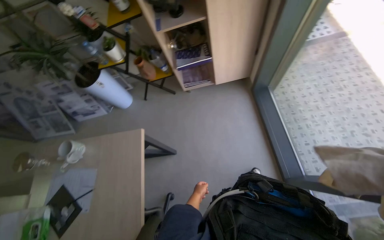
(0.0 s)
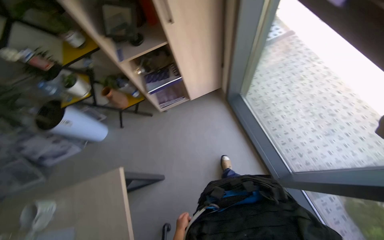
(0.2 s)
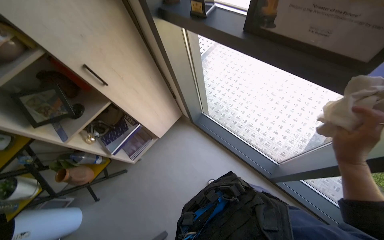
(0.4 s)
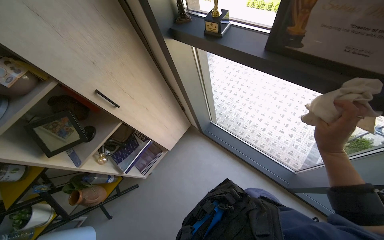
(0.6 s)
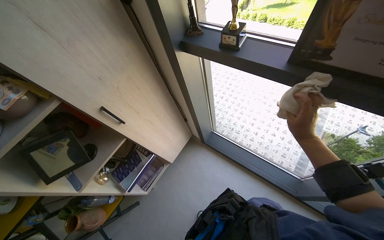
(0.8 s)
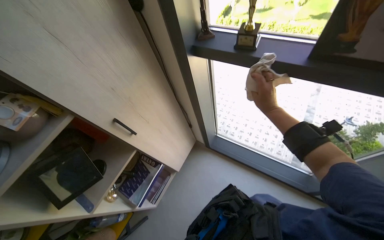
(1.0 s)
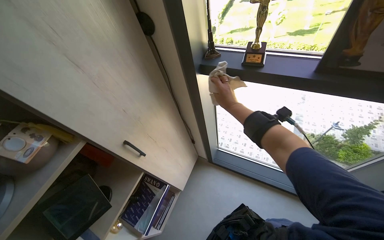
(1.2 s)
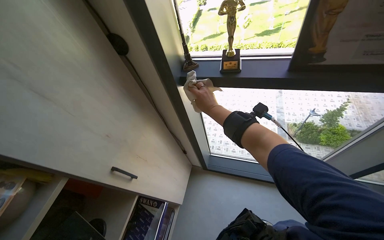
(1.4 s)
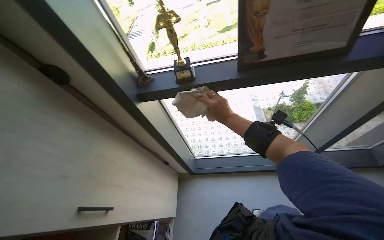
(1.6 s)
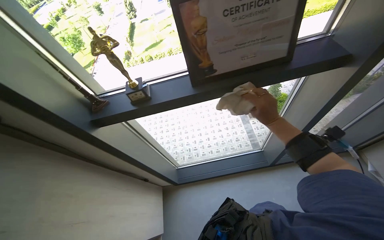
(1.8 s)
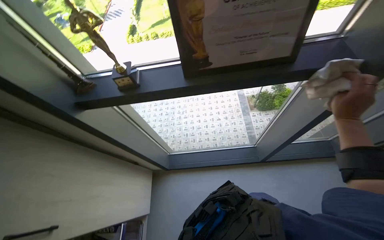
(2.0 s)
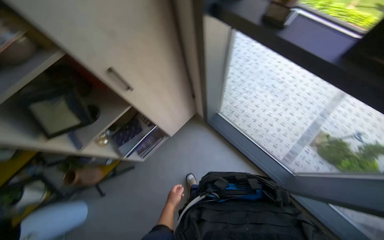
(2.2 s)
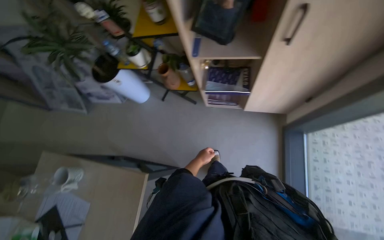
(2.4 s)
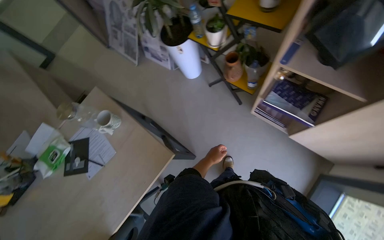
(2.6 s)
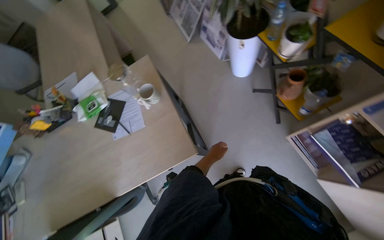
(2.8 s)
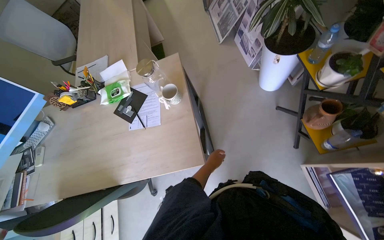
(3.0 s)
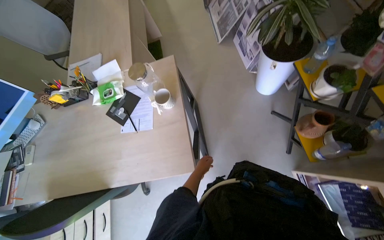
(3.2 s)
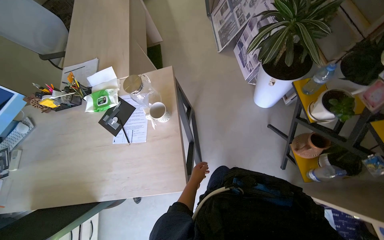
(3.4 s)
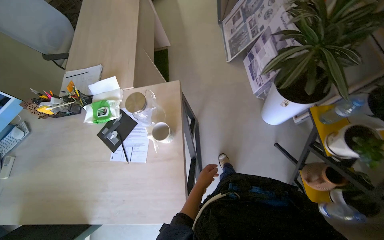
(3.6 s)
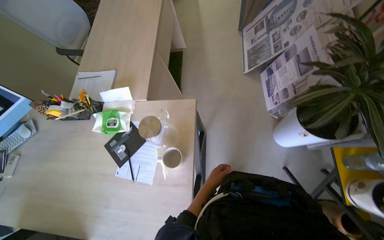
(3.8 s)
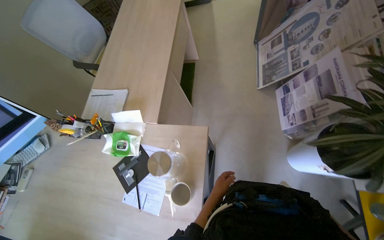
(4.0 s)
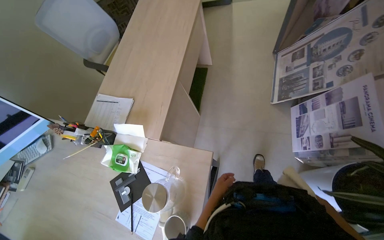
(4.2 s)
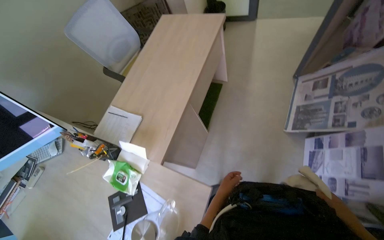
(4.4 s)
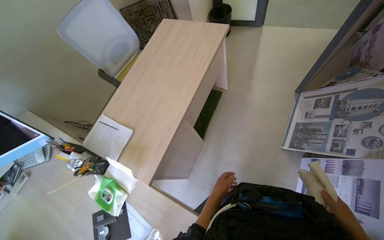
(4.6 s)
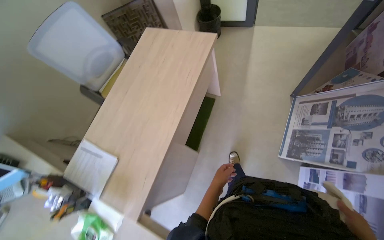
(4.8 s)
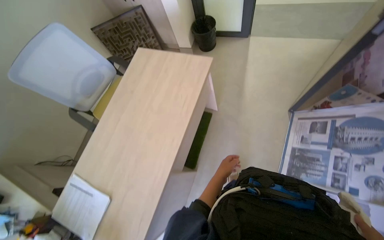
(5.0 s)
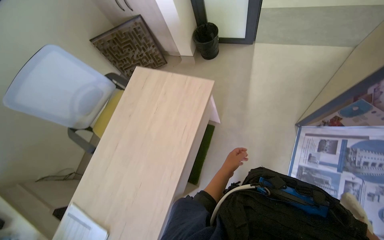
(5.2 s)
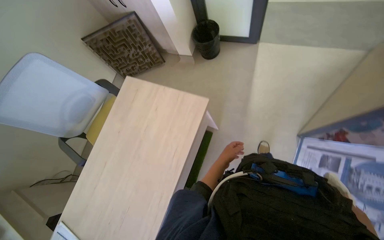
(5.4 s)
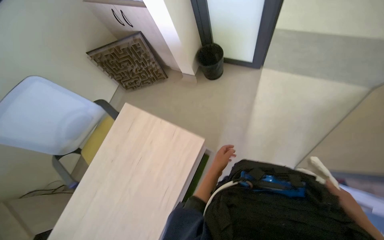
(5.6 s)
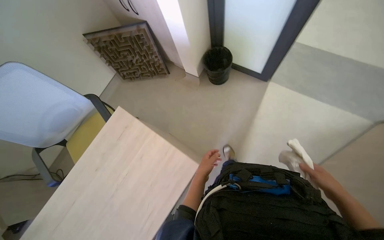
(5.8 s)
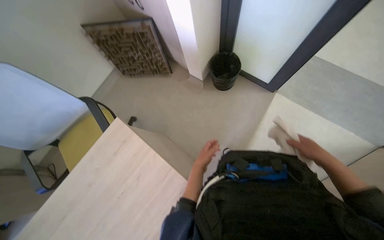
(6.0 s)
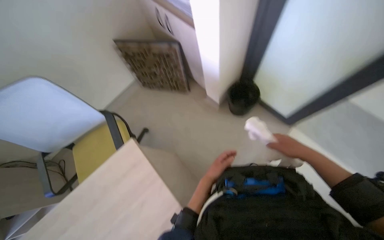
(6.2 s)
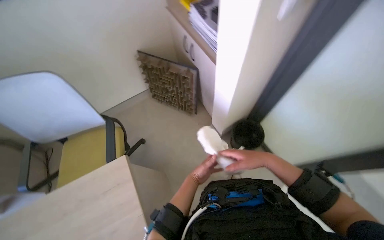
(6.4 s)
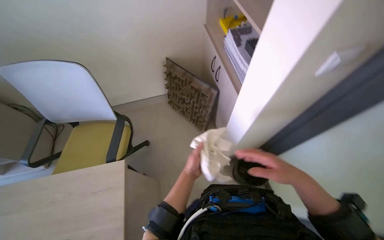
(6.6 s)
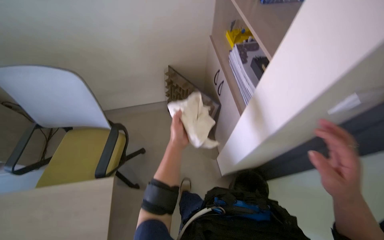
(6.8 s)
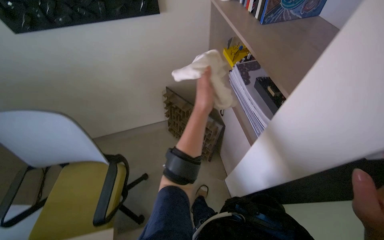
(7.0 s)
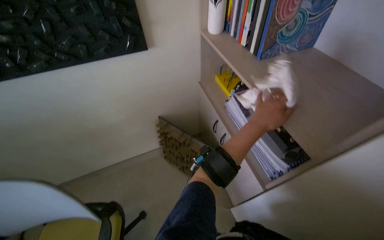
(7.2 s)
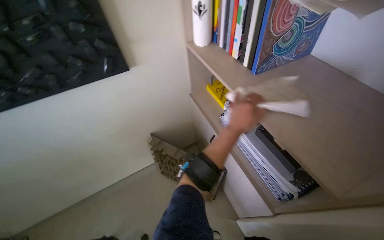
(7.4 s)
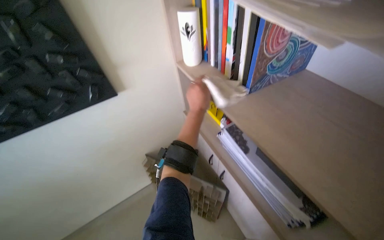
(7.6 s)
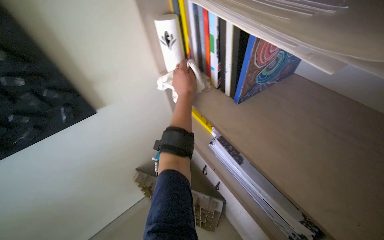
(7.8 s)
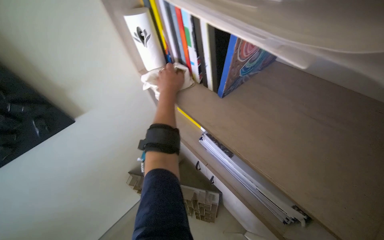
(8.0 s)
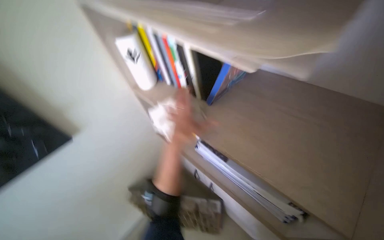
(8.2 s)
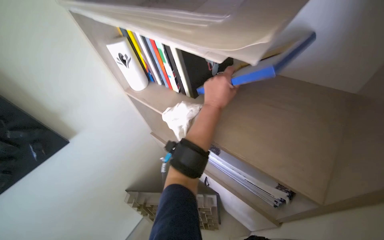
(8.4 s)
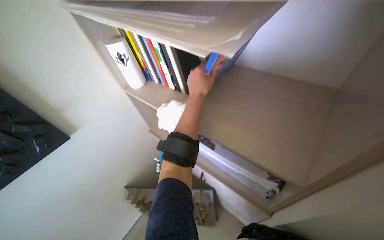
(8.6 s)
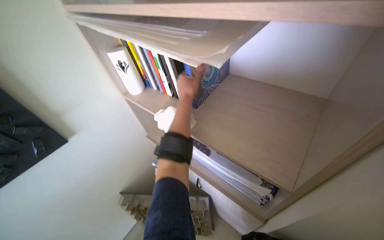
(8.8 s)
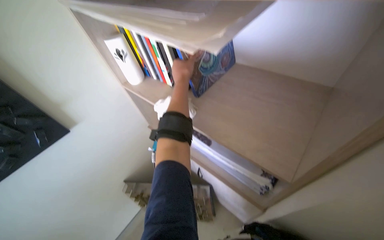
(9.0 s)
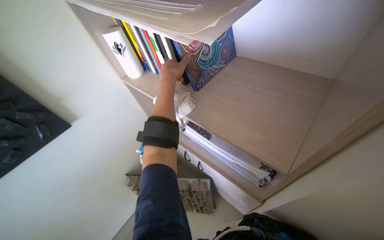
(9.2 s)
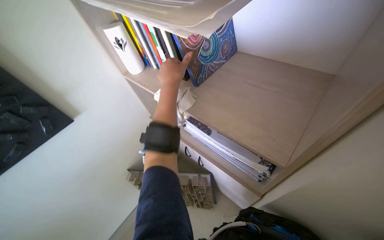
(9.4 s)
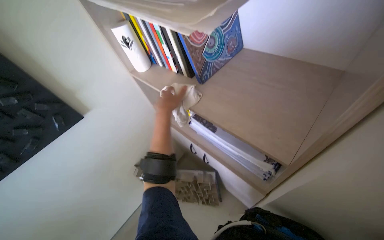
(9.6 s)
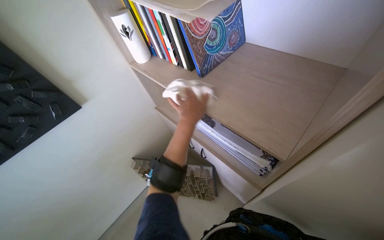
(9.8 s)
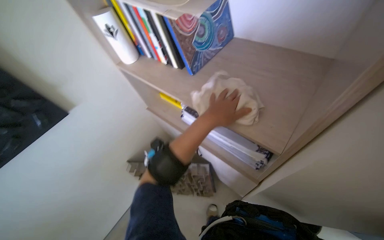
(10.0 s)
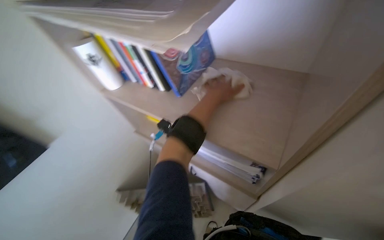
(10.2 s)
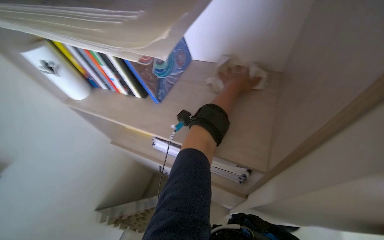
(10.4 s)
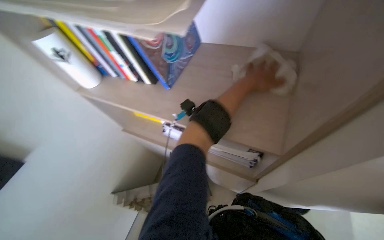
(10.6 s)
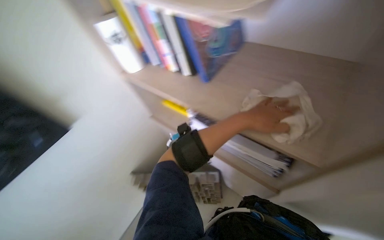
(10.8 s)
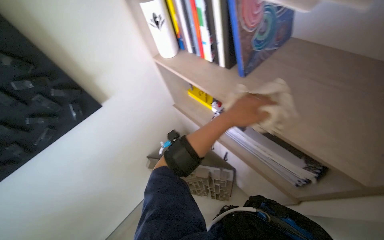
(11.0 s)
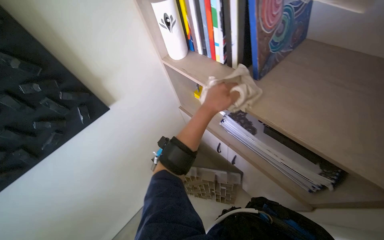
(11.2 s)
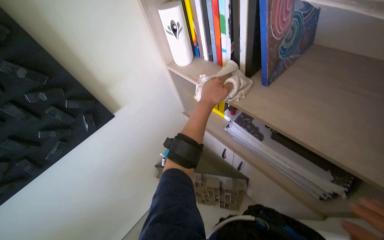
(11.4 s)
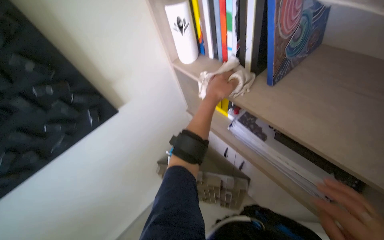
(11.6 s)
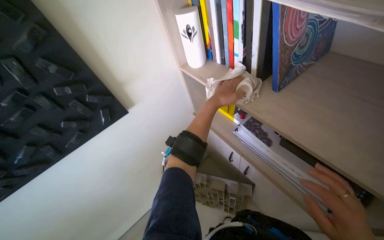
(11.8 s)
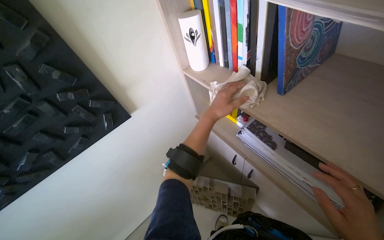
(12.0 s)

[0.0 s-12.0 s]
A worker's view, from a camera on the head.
Job: wiping surfaces.
The whole recording: Wiping office surfaces. The worker wipes window frames and shelves with a cloth.
0.0 to 1.6 s: The wearer moves some 70 cm. The head turns to the right by approximately 75 degrees. The view tilts roughly 25 degrees upward.
1.6 to 3.0 s: The wearer's head swings about 105 degrees to the left. The view tilts some 25 degrees downward.
3.0 to 4.4 s: The wearer moves some 80 cm. The head turns to the left by roughly 35 degrees.
4.4 to 6.0 s: The wearer moves some 1 m. The wearer looks some 15 degrees further downward.
6.0 to 7.6 s: The wearer moves some 60 cm. The camera pitches upward, by some 30 degrees.
7.6 to 9.0 s: The left hand goes up and down the picture, about 15 cm each way, reversing 2 times.
9.0 to 10.4 s: The wearer looks approximately 15 degrees further to the right. The left hand travels to the right by approximately 30 cm.
10.4 to 12.0 s: The head rotates approximately 35 degrees to the left.

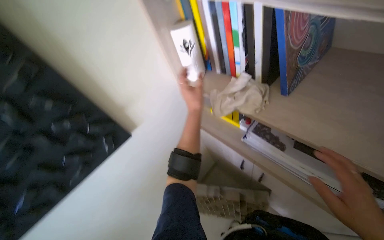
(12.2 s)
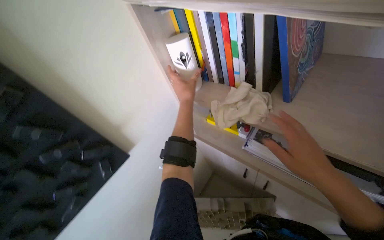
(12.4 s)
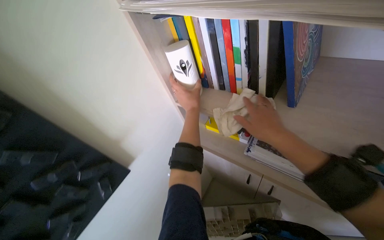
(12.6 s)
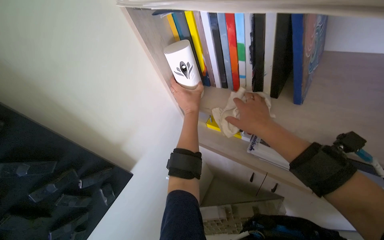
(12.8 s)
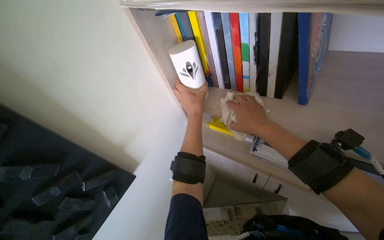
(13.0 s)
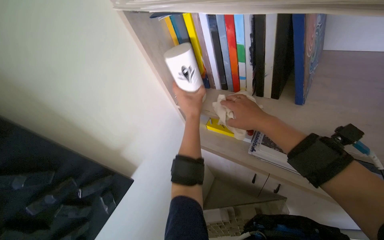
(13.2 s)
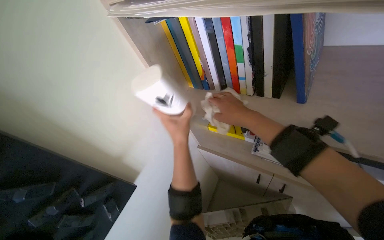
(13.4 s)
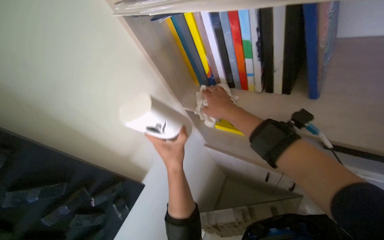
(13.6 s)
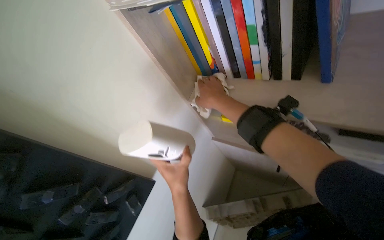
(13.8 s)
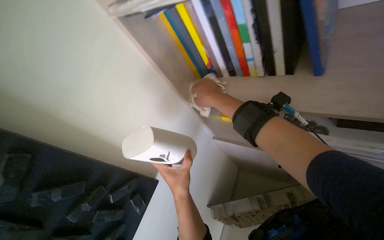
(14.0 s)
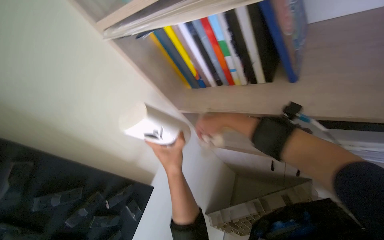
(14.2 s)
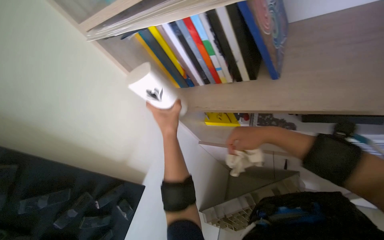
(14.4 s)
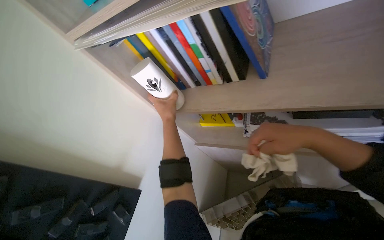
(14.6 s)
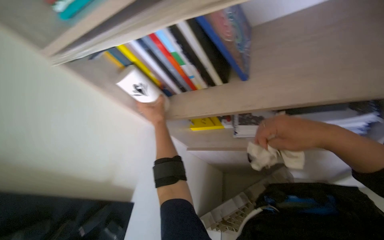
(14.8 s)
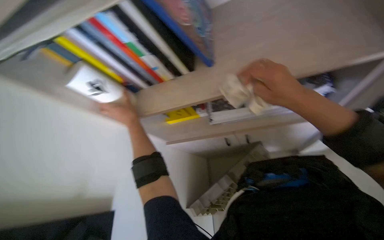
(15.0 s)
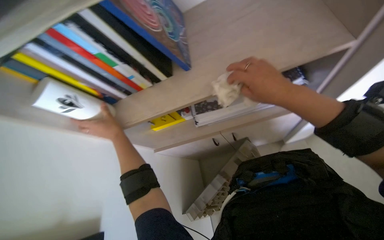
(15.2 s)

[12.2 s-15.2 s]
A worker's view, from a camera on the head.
Job: wiping surfaces.
The whole recording: Wiping office surfaces. The worker wipes window frames and shelves with a cloth.
12.2 to 13.8 s: The left hand moves down the picture, approximately 15 cm.
13.8 to 15.2 s: The wearer looks about 35 degrees further to the right.

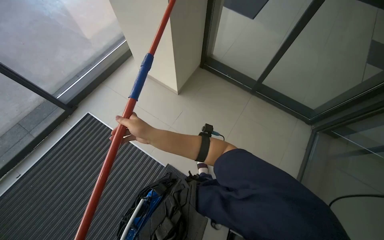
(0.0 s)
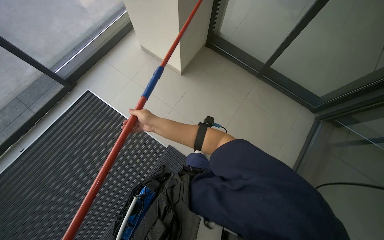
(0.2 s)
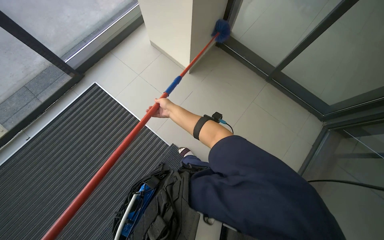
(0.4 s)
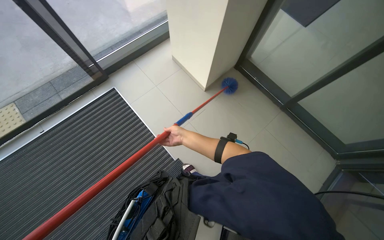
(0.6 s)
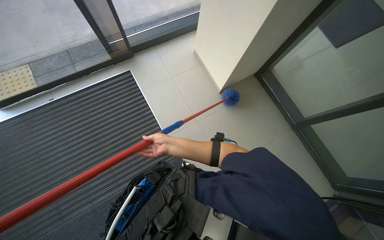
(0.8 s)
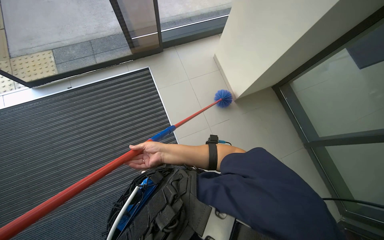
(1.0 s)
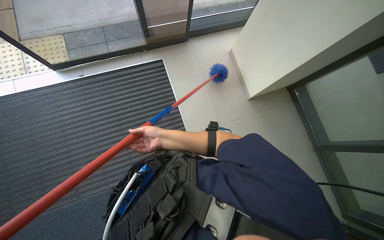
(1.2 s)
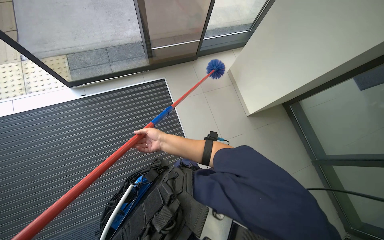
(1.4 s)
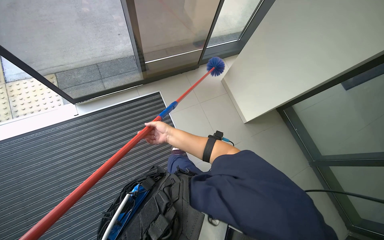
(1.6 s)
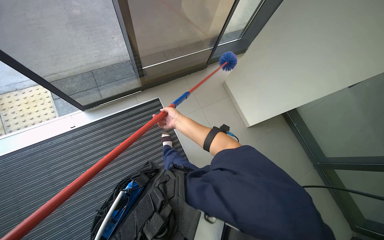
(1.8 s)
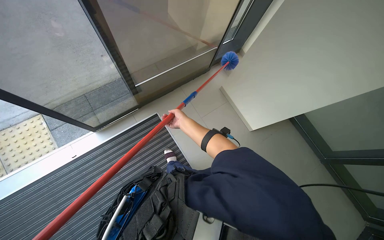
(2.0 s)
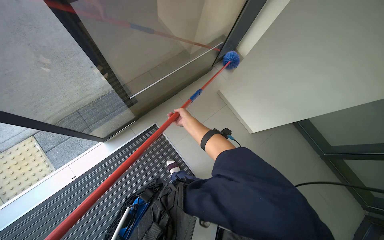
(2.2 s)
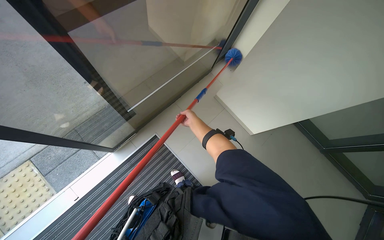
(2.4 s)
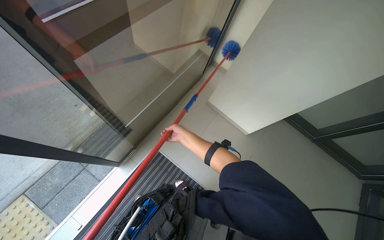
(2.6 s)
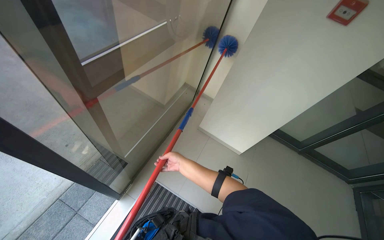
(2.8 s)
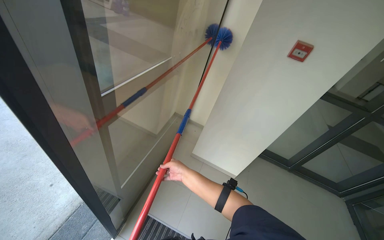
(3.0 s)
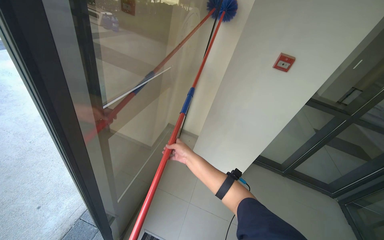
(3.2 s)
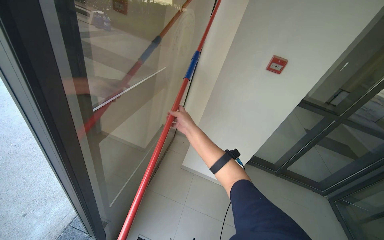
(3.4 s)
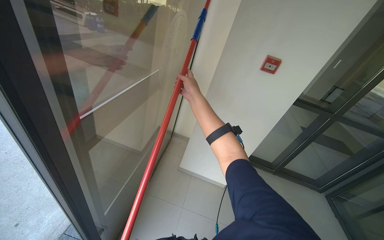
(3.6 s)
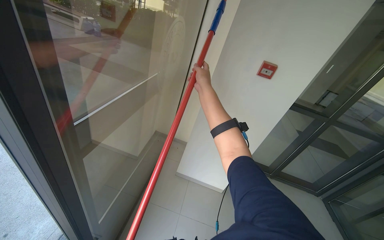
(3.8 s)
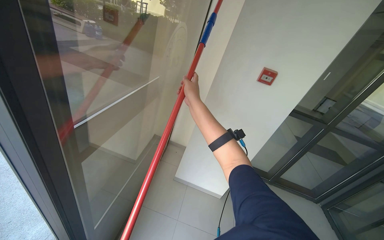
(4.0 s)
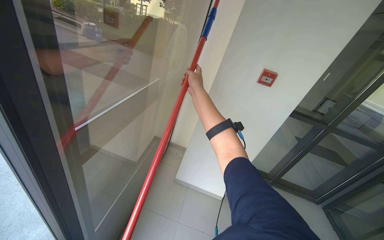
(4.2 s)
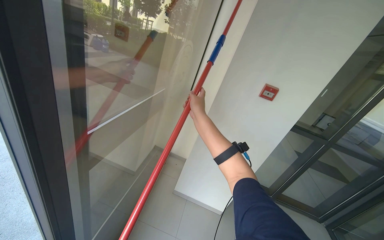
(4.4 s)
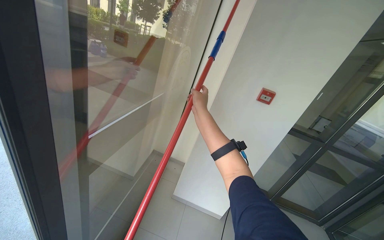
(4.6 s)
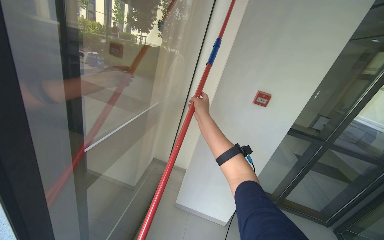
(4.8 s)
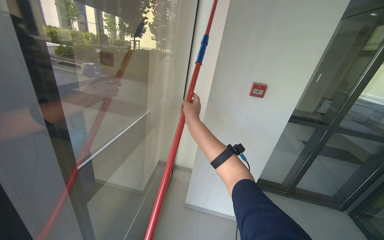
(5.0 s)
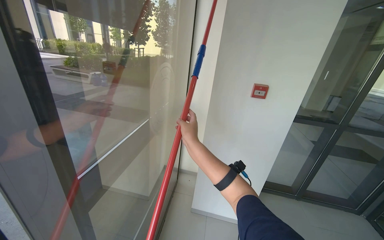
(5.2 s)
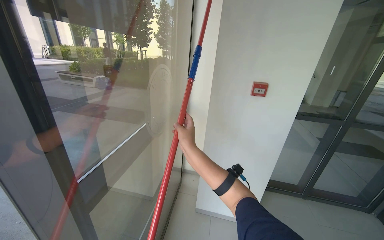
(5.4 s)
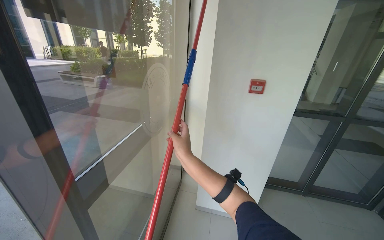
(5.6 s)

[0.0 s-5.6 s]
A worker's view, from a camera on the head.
Job: cleaning windows.
The whole recording: Dusting glass entrance doors and frames. The worker uses a long-handled duster to clean the top and side frames of the glass entrance doors.
1.4 to 2.8 s: The camera is carried roughly 80 cm. The head turns to the right by approximately 35 degrees.
2.8 to 4.2 s: The view tilts roughly 20 degrees upward. The right hand is displaced up the picture by some 50 cm.
4.2 to 5.6 s: The right hand shifts roughly 15 cm down the picture and nearer to the camera.
